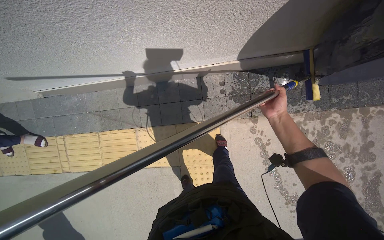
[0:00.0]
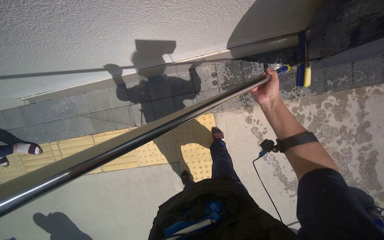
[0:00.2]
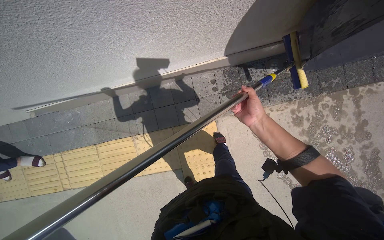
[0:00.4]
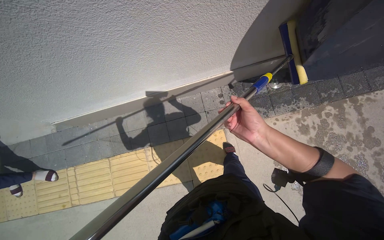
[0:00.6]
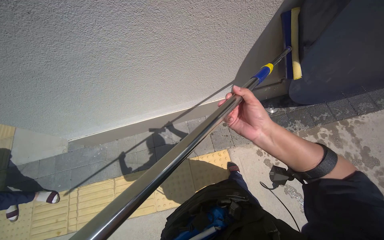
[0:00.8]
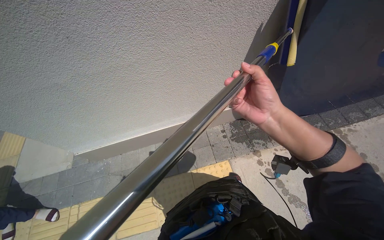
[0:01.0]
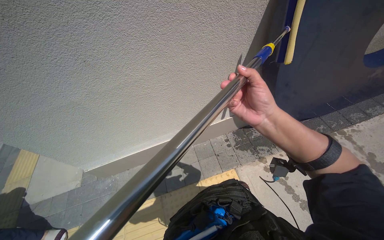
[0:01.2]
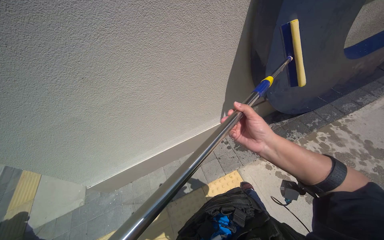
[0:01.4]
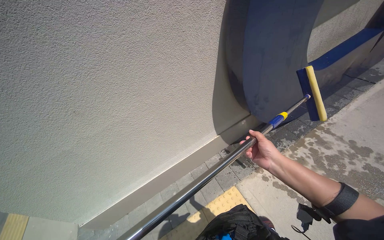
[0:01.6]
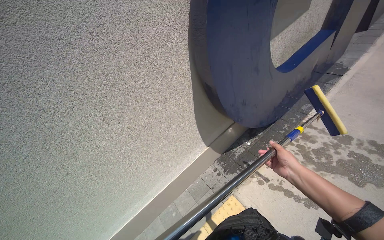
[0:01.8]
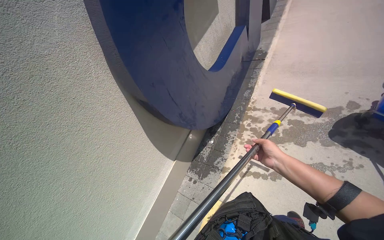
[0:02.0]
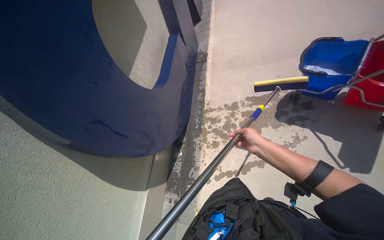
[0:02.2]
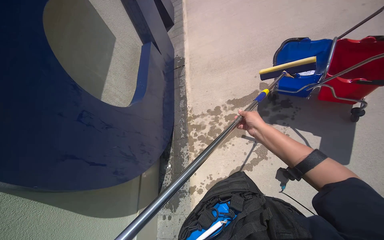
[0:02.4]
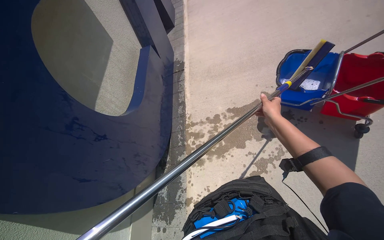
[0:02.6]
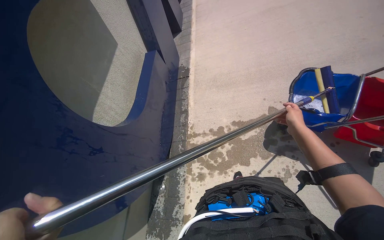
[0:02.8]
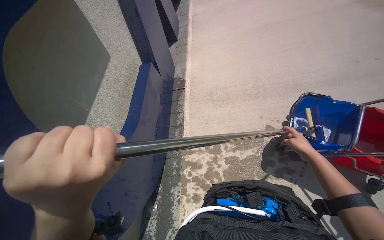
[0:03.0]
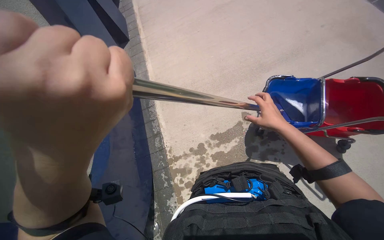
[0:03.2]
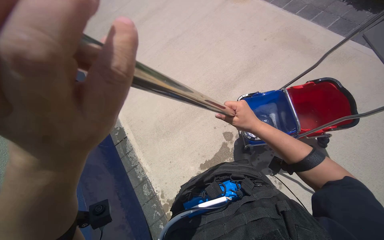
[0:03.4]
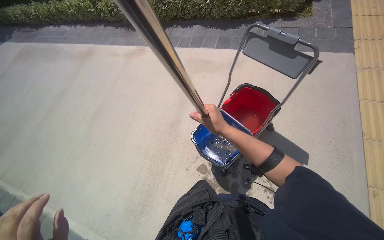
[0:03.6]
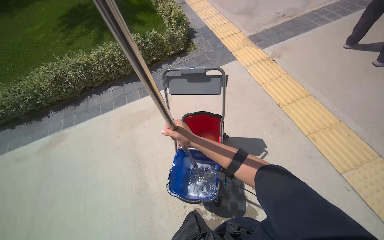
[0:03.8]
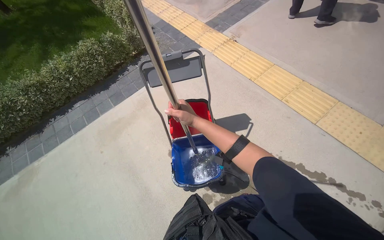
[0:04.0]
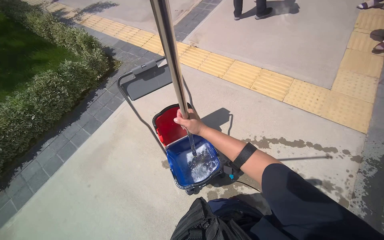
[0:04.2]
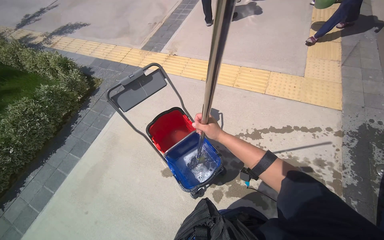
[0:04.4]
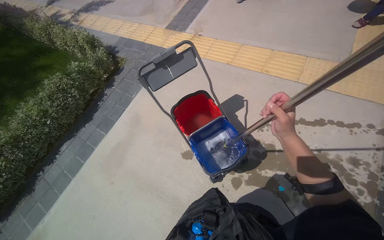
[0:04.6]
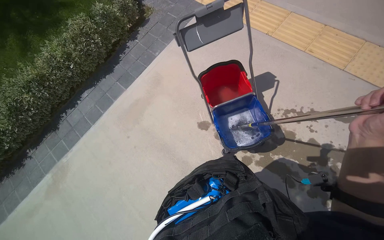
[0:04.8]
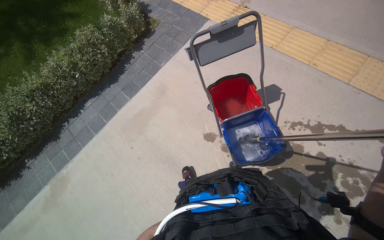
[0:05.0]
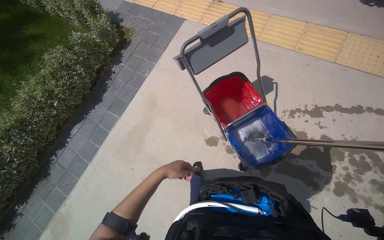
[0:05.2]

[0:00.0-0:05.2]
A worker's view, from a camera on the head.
Job: wiping surfaces.
The whole recording: Scrubbing large blue letter C. The worker scrubs the large blue letter C on the wall with a long-handled tool.
0:00.0 to 0:01.8: The wearer moves some 70 cm. The wearer looks roughly 55 degrees further upward. Everything in view rotates roughly 35 degrees counterclockwise.
0:01.8 to 0:03.4: The camera is carried some 60 cm. The wearer looks roughly 45 degrees further to the right. The view tilts some 15 degrees upward.

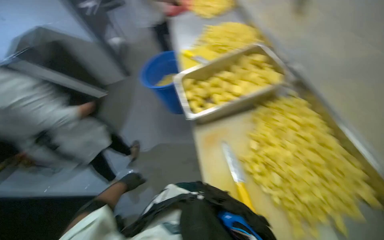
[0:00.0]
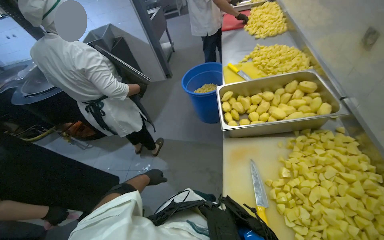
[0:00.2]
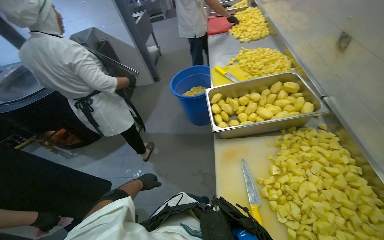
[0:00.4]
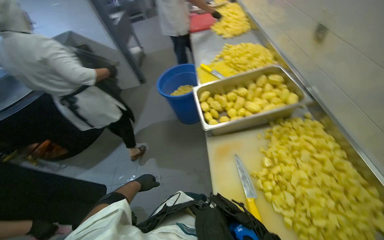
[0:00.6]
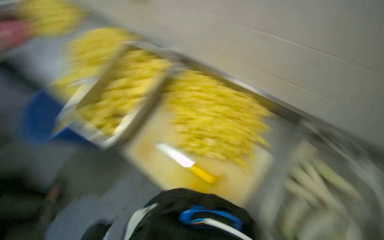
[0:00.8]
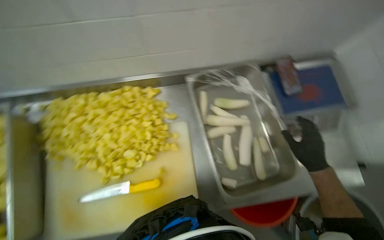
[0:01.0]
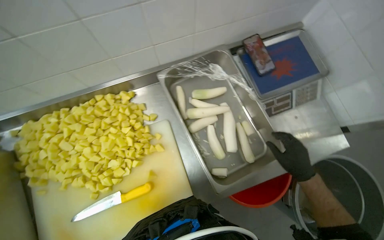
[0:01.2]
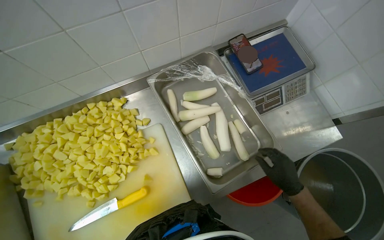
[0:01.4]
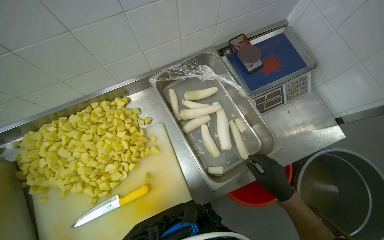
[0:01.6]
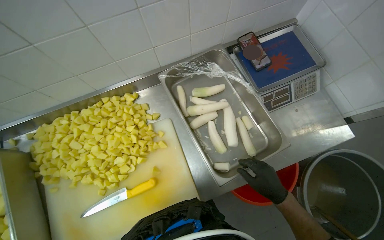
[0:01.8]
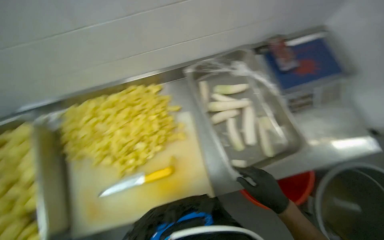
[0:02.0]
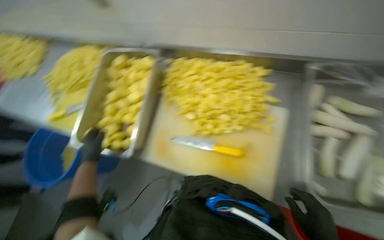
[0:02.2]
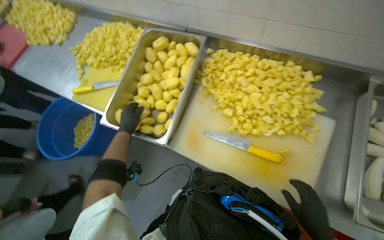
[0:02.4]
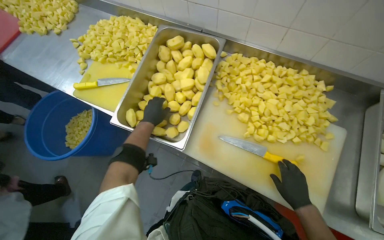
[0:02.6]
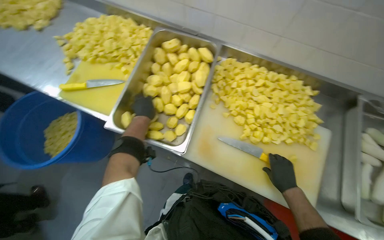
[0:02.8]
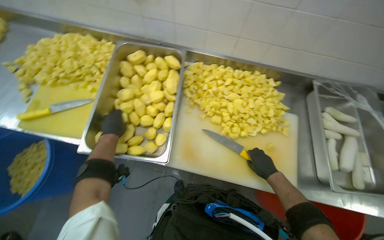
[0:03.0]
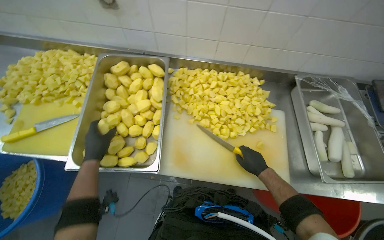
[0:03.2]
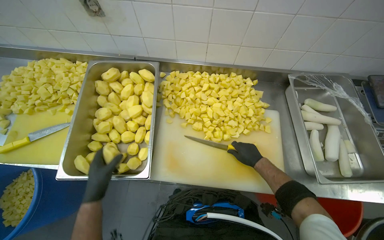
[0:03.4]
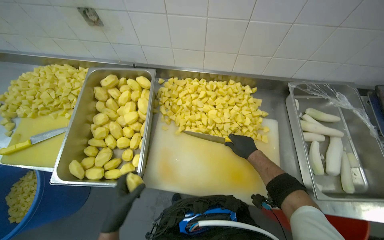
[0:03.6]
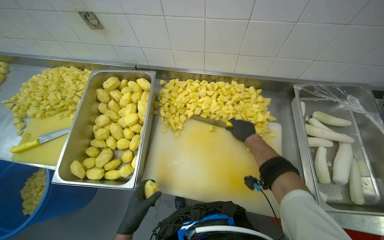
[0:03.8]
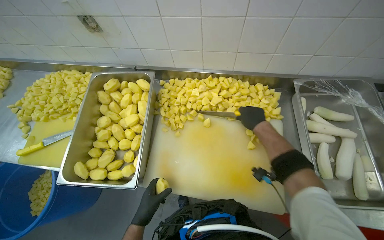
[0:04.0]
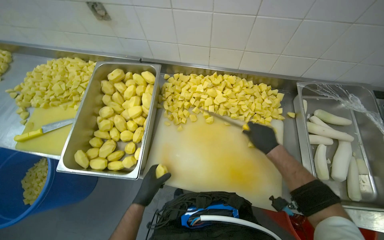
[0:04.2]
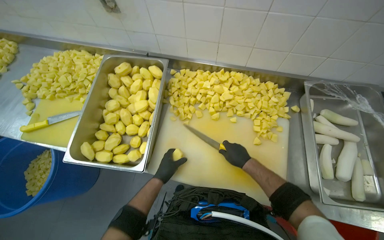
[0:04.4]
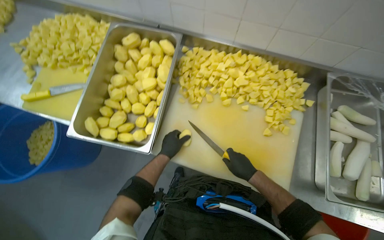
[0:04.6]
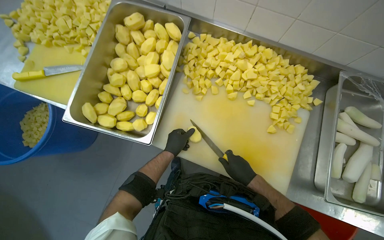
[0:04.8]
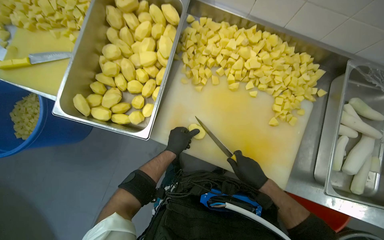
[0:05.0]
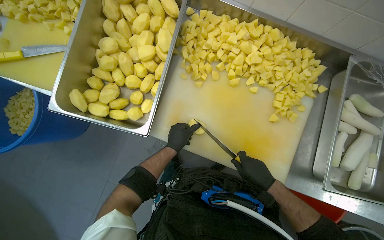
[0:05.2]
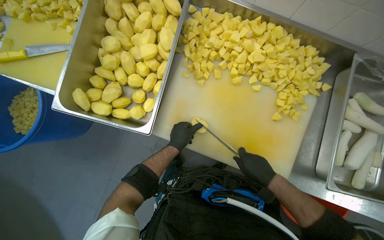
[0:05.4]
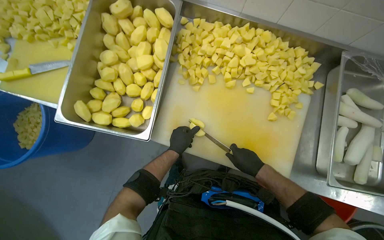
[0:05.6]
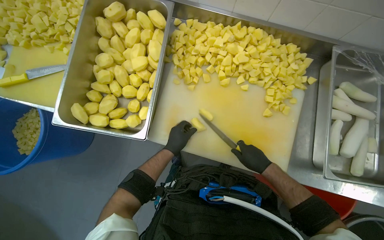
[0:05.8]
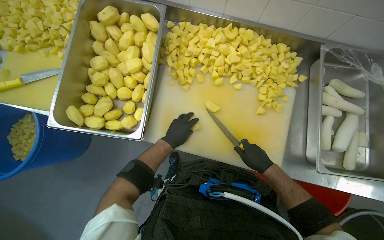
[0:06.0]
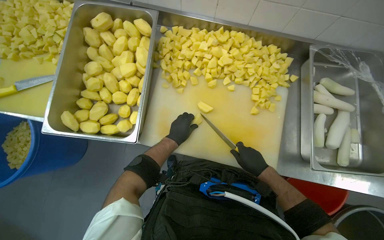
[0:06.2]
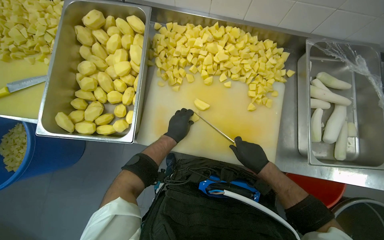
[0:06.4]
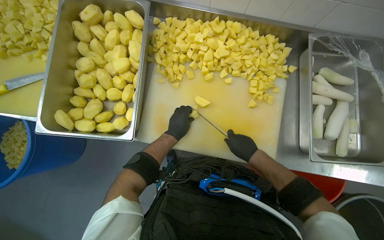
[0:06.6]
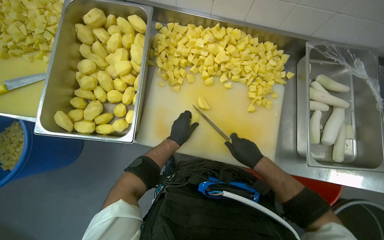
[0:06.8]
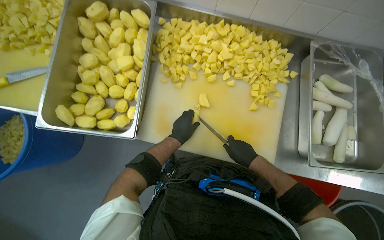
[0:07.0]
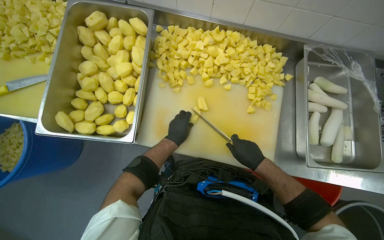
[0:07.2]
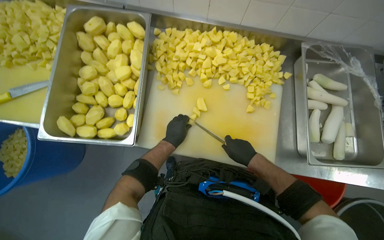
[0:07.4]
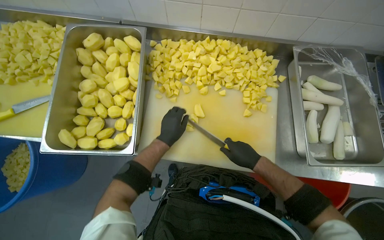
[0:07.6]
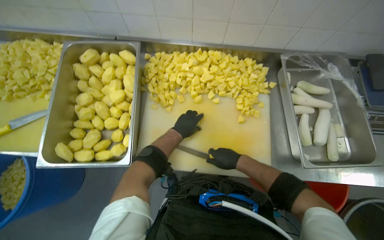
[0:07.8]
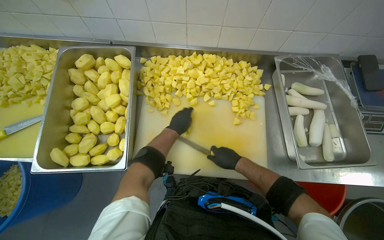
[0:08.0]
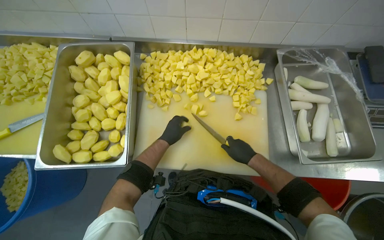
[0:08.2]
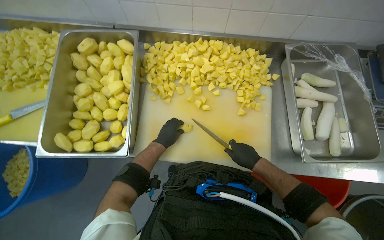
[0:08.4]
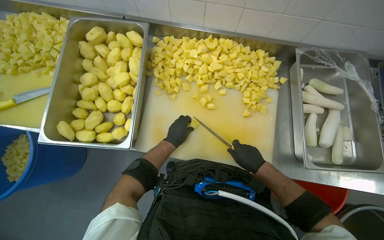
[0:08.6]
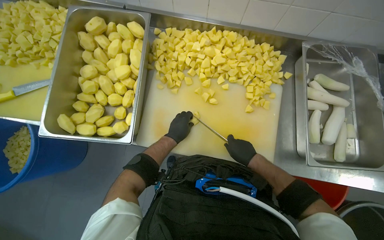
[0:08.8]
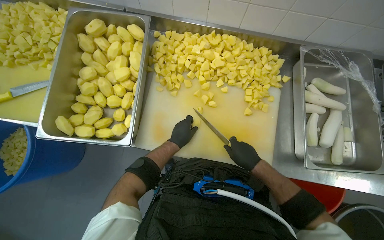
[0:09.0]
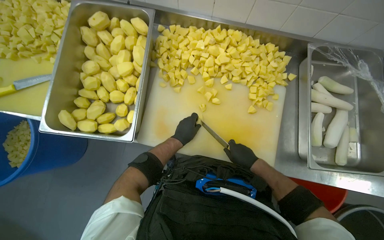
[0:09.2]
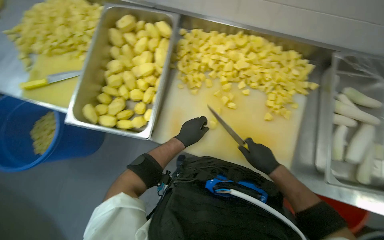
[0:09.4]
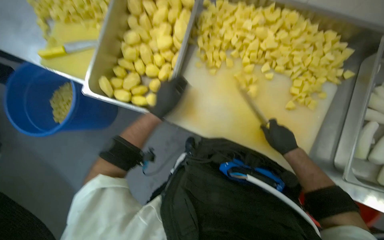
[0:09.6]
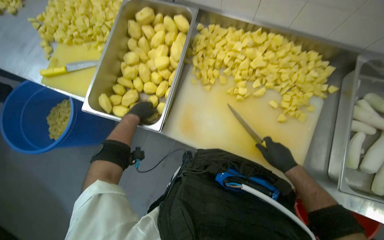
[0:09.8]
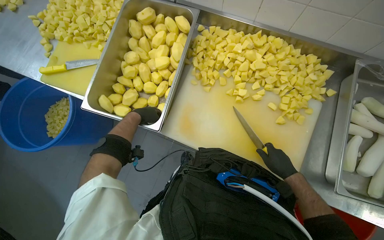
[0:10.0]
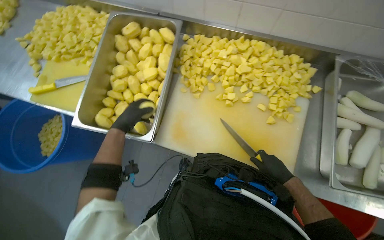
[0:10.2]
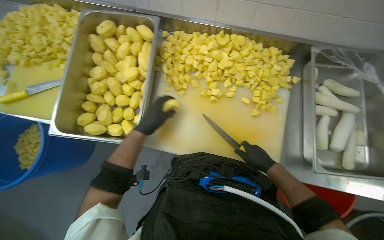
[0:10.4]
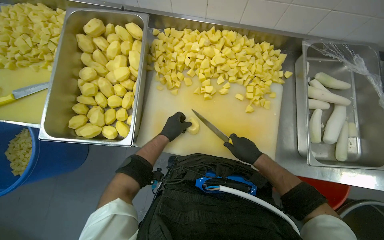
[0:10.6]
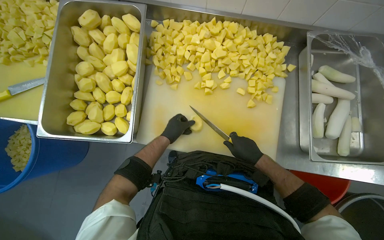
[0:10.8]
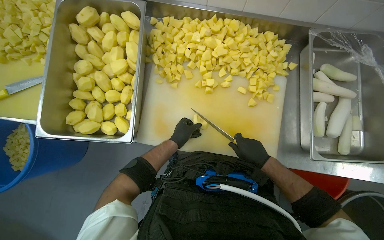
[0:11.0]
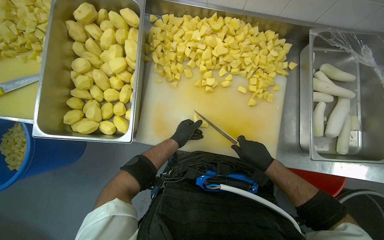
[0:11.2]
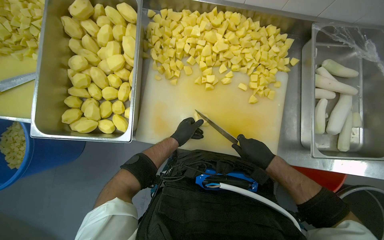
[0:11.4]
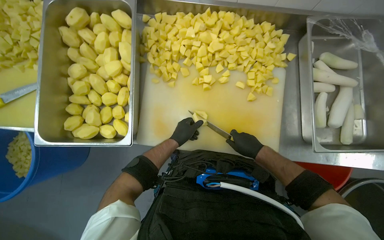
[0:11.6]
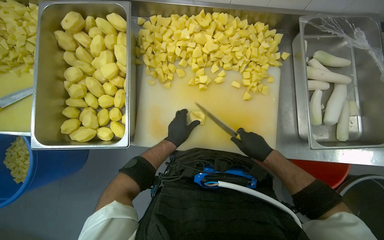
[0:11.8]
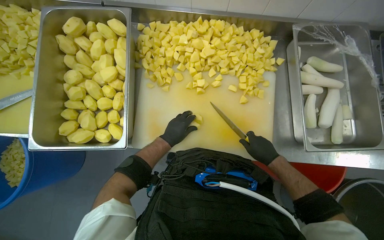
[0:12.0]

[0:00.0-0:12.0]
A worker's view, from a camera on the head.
Job: preparing food.
The whole recording: Chopping Potatoes. The worker uses a knife to chop peeled potatoes into smaller pieces on a cutting board.
0:03.0 to 0:04.4: The left hand moves to the right, some 30 cm; the right hand travels up the picture and back again, about 20 cm each way.
0:04.4 to 0:06.0: The wearer looks about 10 degrees further downward.
0:06.0 to 0:07.6: The hands make small movements and keep their place.
0:07.6 to 0:09.0: The left hand is displaced farther from the camera by approximately 10 cm.
0:09.0 to 0:10.4: The left hand travels to the left and nearer to the camera by about 20 cm.
0:10.4 to 0:12.0: The left hand heads farther from the camera and to the right, covering roughly 15 cm.

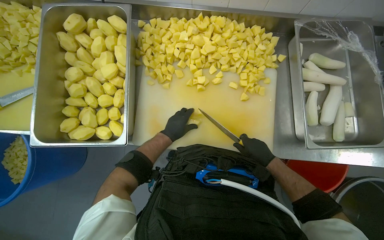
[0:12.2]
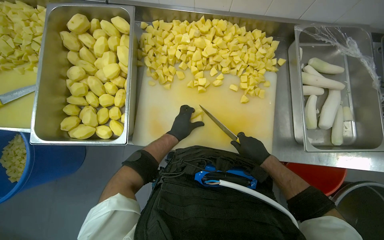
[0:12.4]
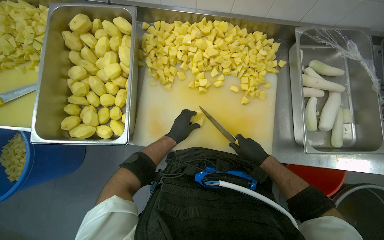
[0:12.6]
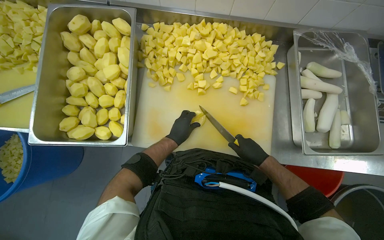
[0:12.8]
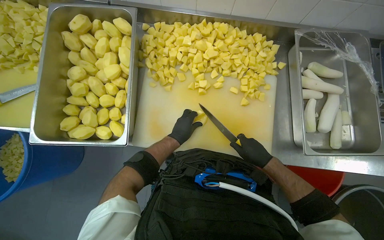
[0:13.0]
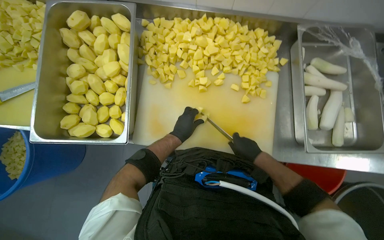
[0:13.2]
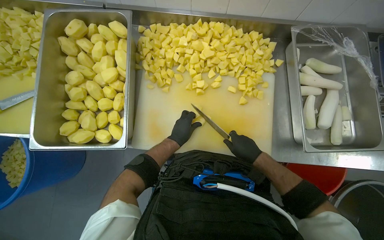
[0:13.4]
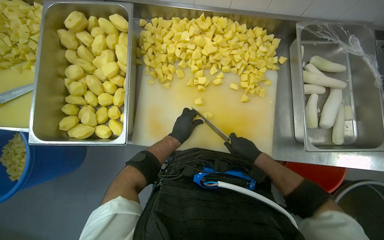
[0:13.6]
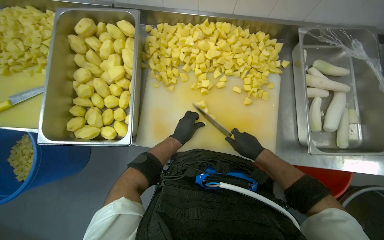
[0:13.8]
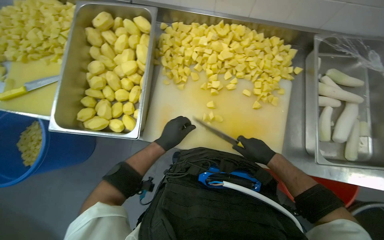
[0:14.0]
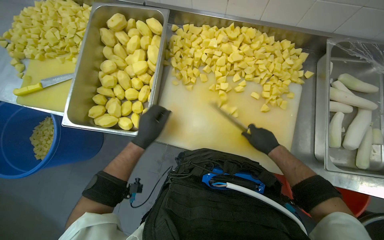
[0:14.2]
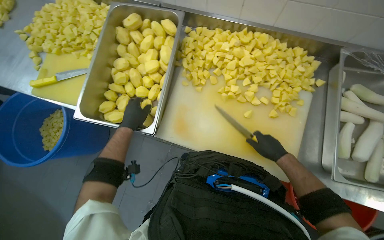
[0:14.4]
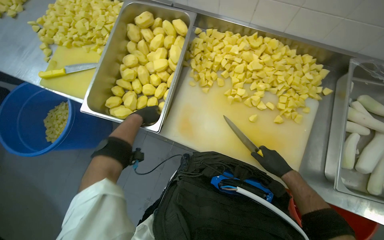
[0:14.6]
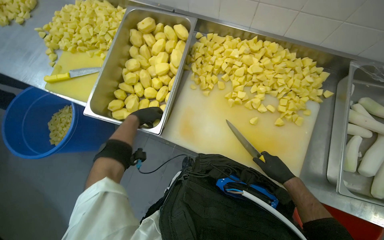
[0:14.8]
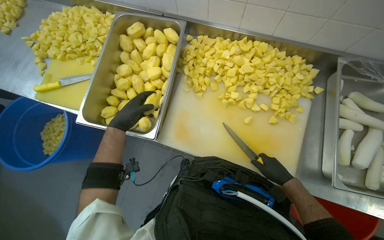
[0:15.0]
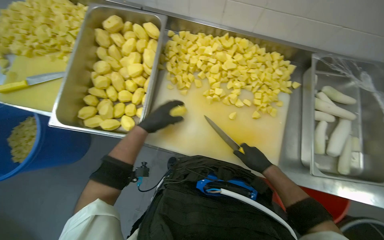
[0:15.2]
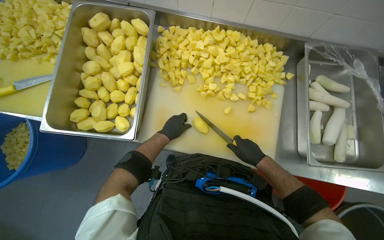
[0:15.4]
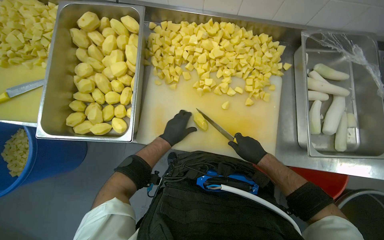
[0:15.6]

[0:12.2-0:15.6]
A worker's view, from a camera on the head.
Job: preparing food.
The whole recording: Chopping Potatoes. The worker uses a knife to chop peeled potatoes into smaller pieces on a cutting board.
0:12.2 to 0:13.8: The hands make small movements and keep their place.
0:13.8 to 0:15.6: The left hand moves about 25 cm to the left and comes back.
